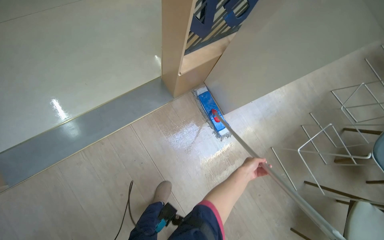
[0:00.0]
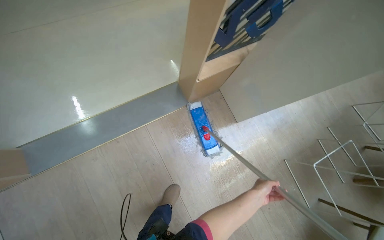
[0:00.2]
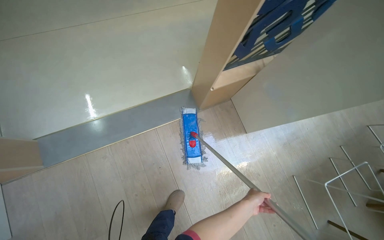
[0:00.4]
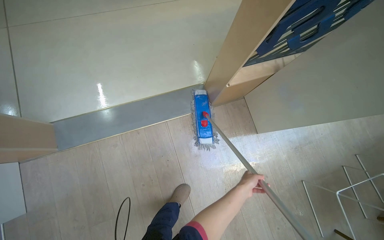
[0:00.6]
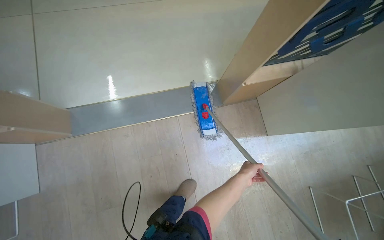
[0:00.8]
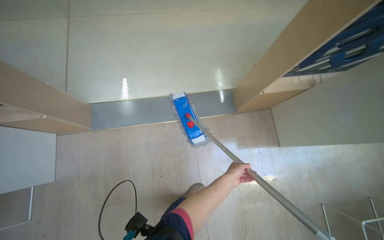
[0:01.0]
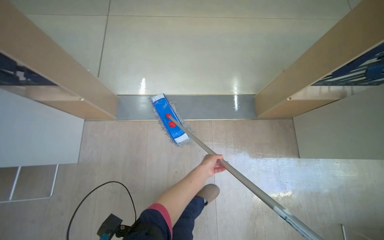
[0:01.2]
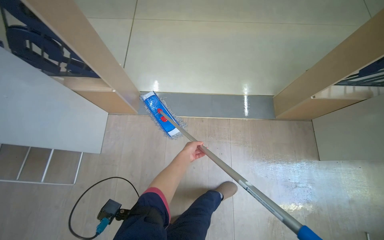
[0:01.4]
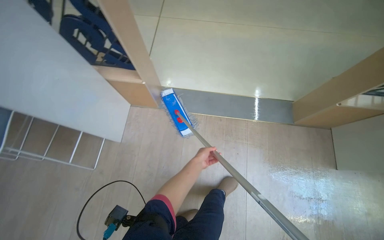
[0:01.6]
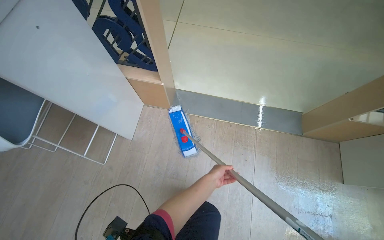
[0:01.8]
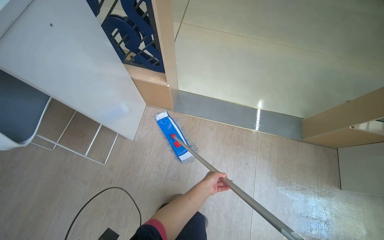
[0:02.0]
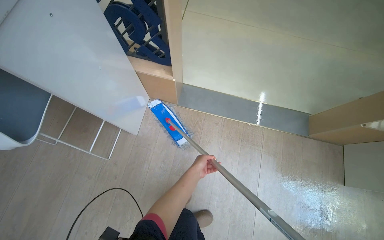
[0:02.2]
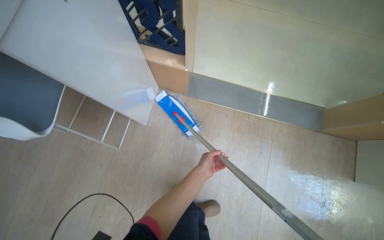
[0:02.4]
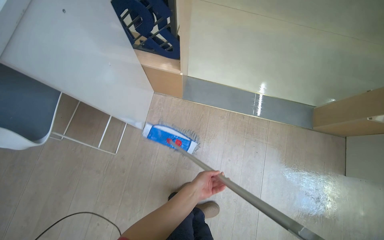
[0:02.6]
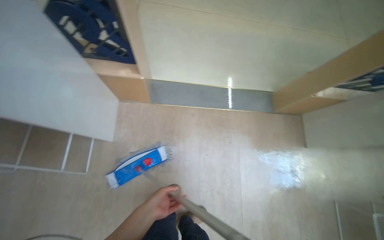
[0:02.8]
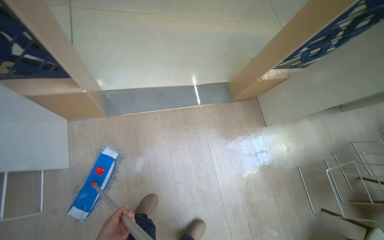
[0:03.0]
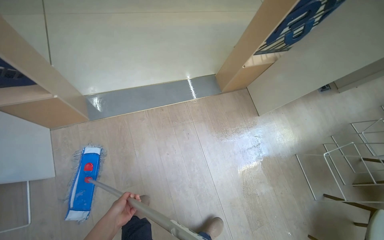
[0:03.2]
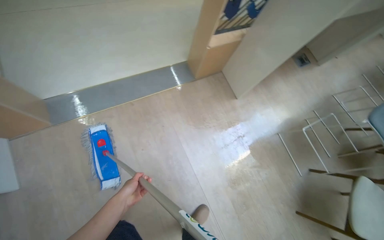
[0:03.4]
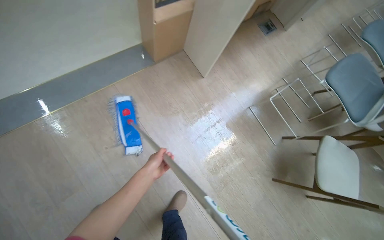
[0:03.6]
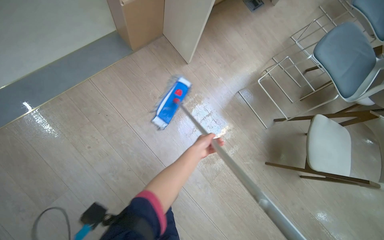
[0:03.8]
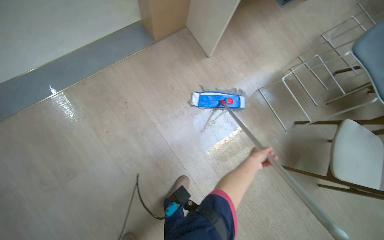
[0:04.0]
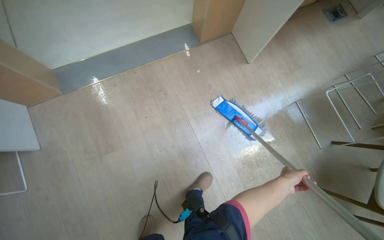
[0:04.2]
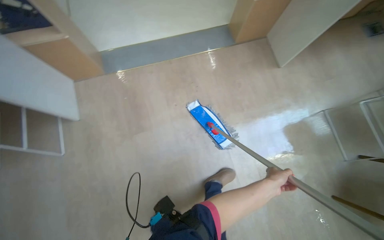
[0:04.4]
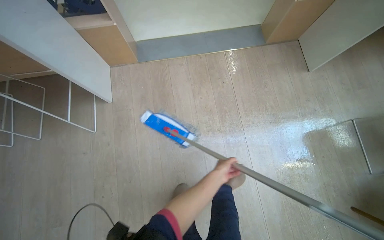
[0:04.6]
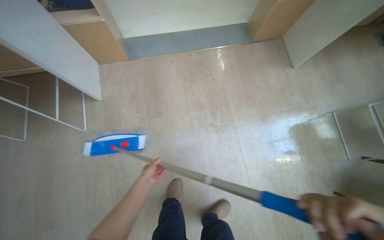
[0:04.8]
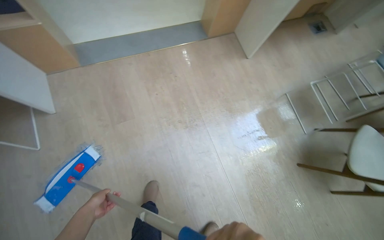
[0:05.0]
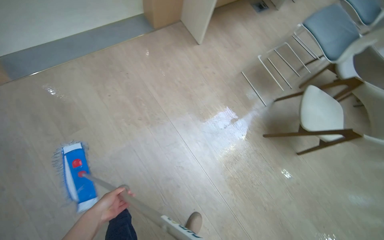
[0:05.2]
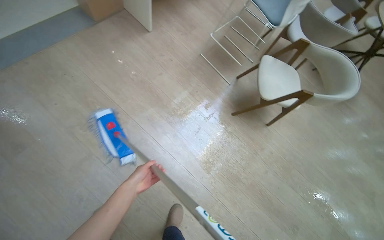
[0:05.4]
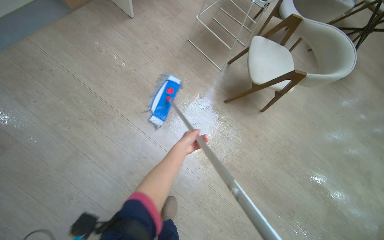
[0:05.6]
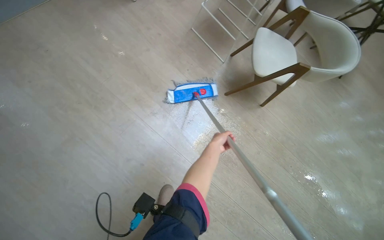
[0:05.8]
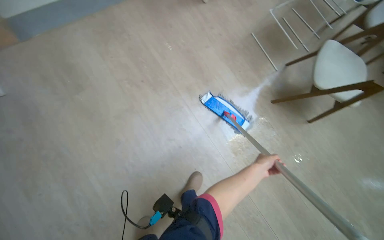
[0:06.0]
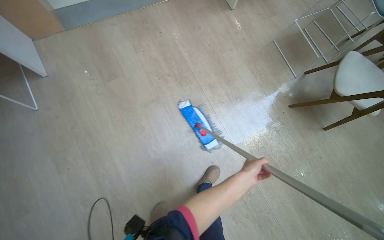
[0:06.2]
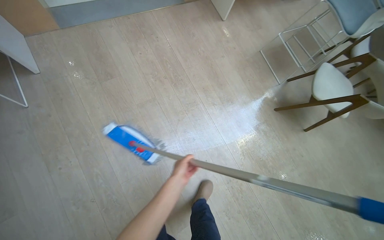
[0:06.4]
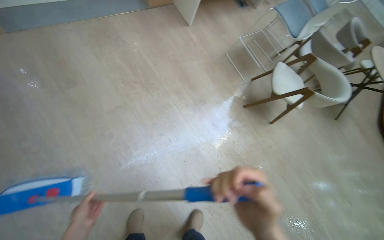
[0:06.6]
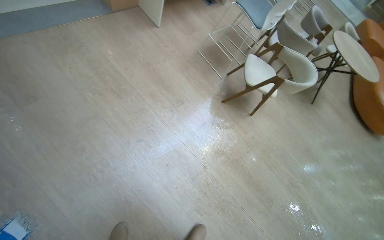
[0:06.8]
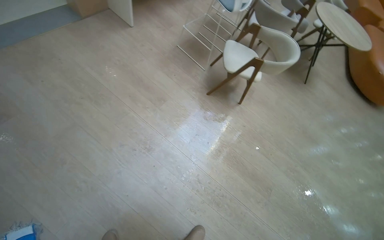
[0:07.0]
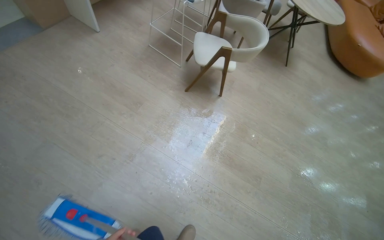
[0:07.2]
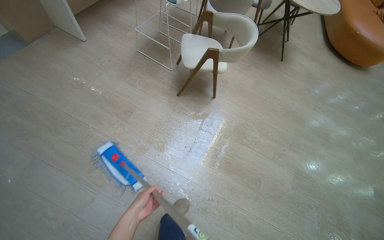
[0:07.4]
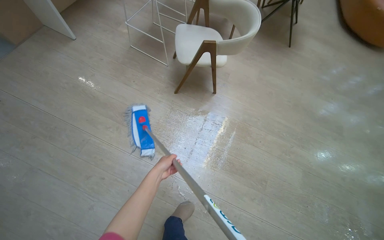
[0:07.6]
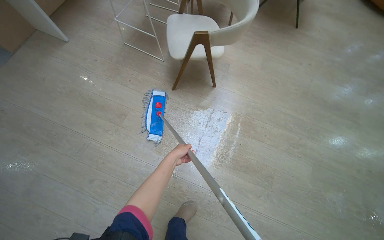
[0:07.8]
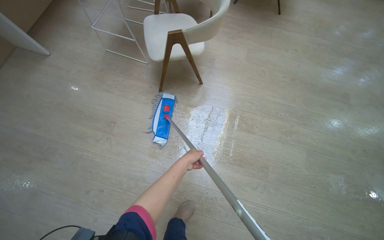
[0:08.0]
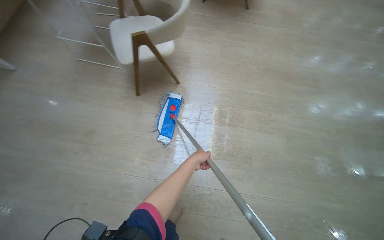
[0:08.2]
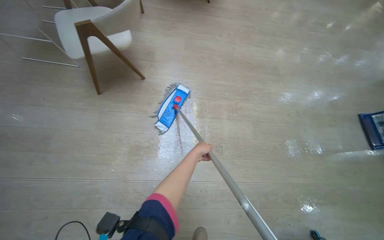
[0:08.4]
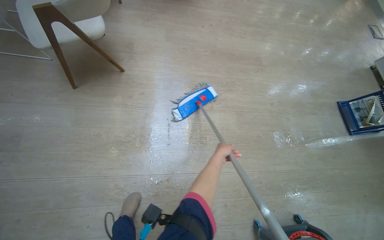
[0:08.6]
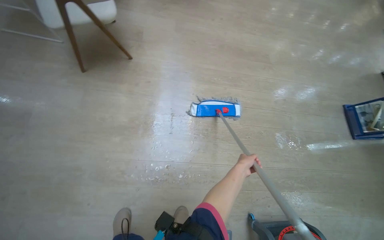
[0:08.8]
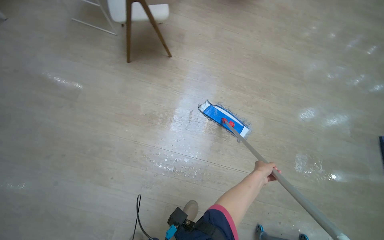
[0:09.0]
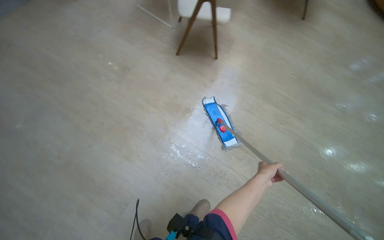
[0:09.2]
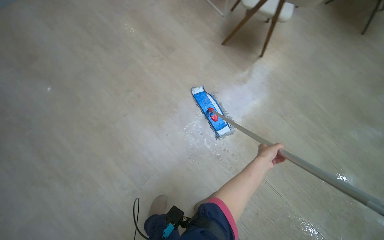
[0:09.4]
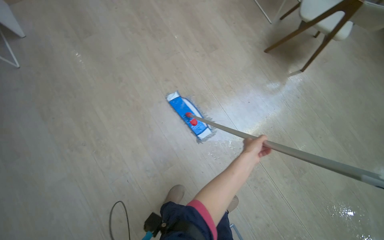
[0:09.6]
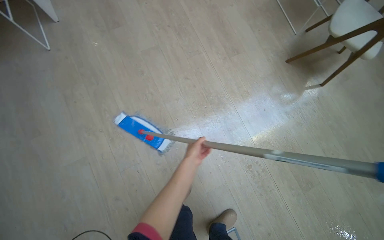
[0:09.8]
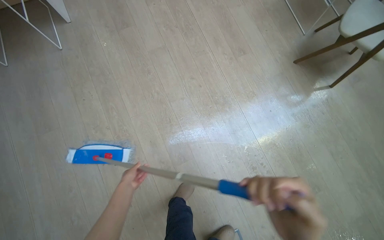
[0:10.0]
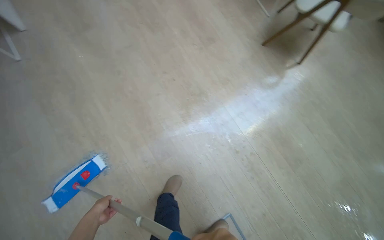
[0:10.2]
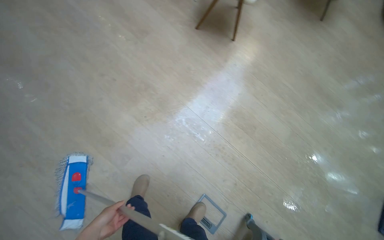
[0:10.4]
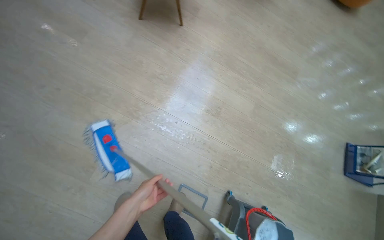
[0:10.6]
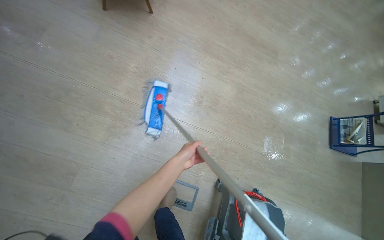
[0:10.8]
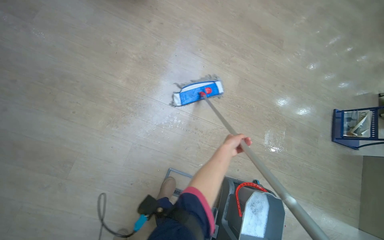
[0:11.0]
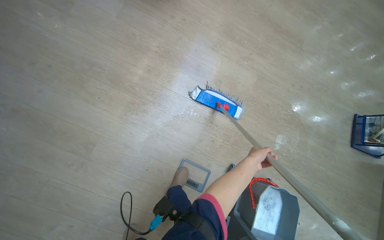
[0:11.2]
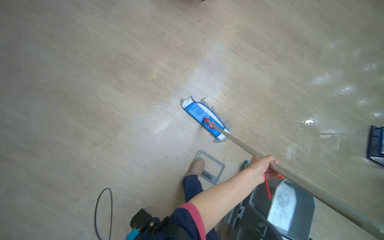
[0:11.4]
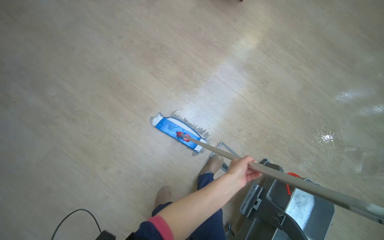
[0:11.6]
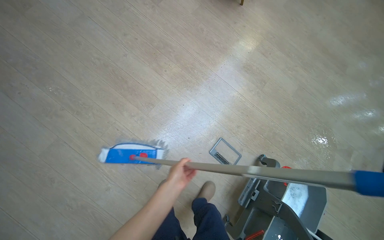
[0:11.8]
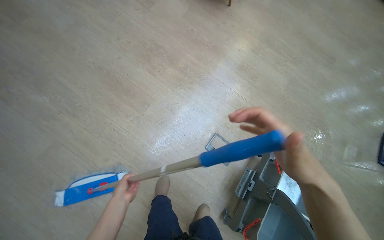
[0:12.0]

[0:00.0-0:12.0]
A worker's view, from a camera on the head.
Job: mopping floor.
The whole recording: Mopping light-colored floor. The worker mops the light-colored floor, moving furniture and rinsing the mop head as needed.
0:00.0 to 0:01.6: The camera travels roughly 60 cm. The head rotates some 45 degrees to the left.
0:01.6 to 0:03.0: The head rotates roughly 25 degrees to the right.
0:03.0 to 0:04.4: The wearer moves roughly 50 cm.
0:04.4 to 0:06.0: The head travels about 60 cm.
0:06.0 to 0:07.6: The camera travels to the right, some 60 cm. The wearer looks some 30 degrees further to the right.
0:07.6 to 0:09.0: The camera travels to the right, some 40 cm.
0:09.0 to 0:10.4: The scene turns approximately 25 degrees clockwise in the picture.
0:10.4 to 0:12.0: The camera is carried roughly 60 cm.

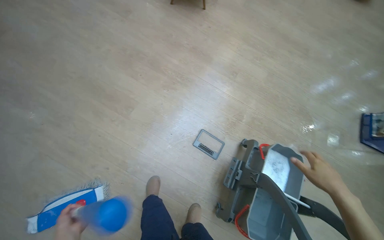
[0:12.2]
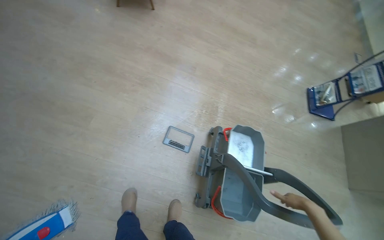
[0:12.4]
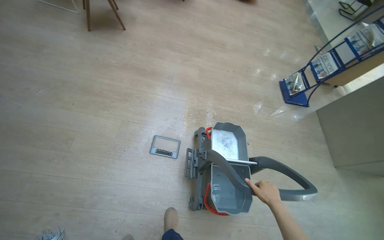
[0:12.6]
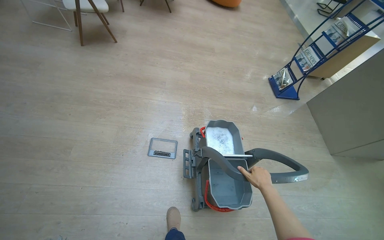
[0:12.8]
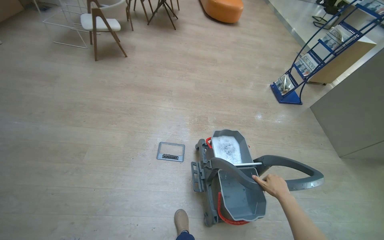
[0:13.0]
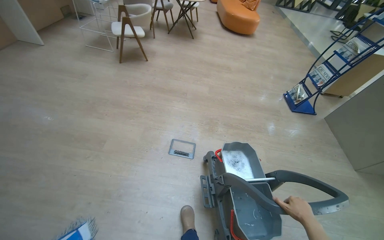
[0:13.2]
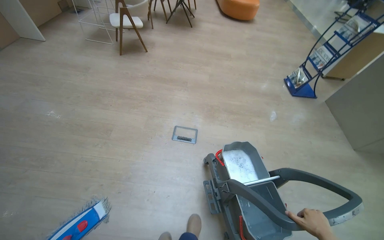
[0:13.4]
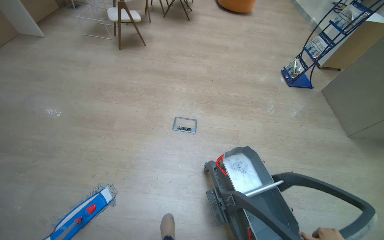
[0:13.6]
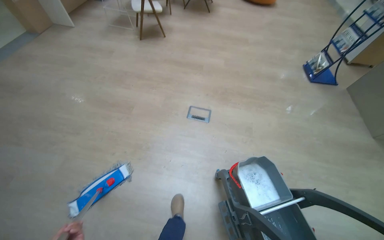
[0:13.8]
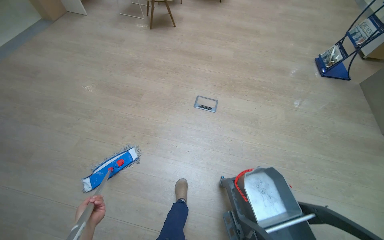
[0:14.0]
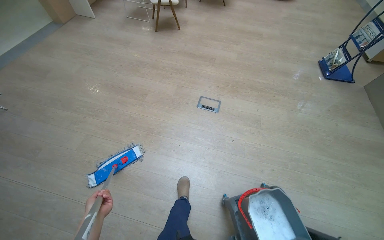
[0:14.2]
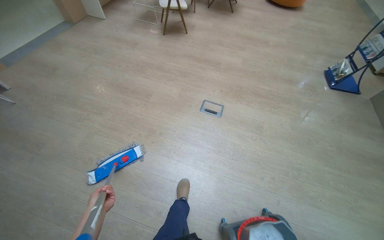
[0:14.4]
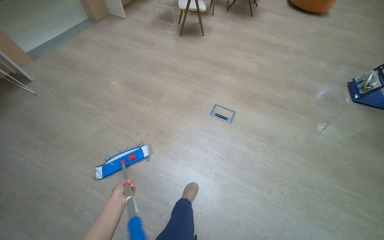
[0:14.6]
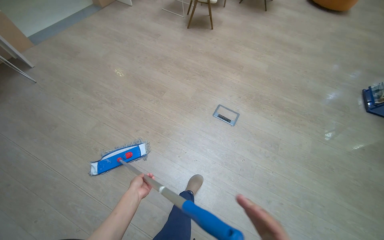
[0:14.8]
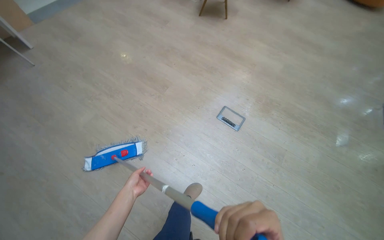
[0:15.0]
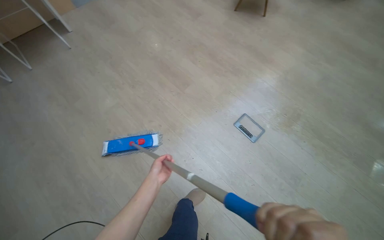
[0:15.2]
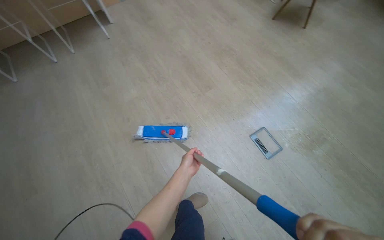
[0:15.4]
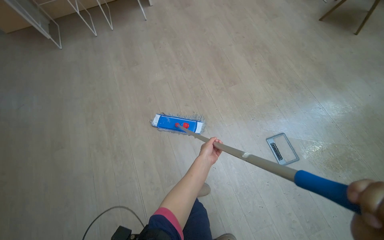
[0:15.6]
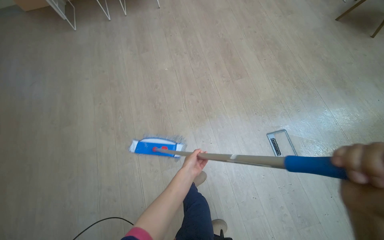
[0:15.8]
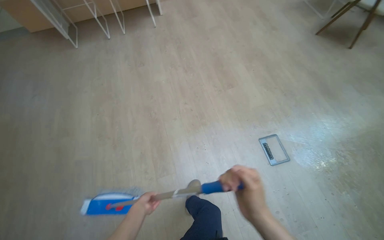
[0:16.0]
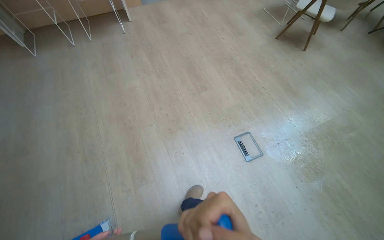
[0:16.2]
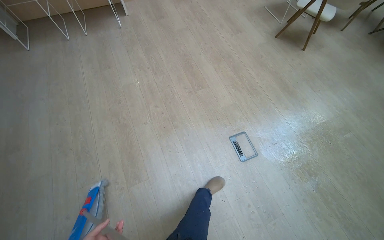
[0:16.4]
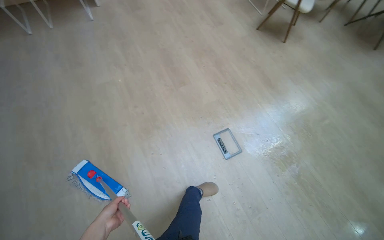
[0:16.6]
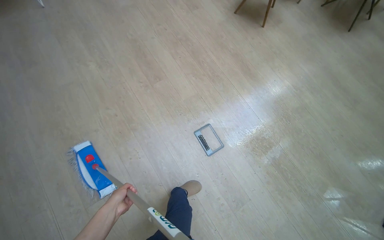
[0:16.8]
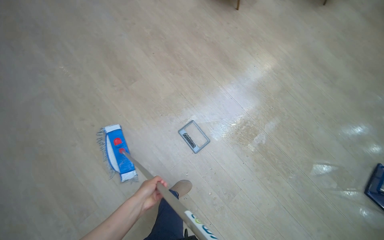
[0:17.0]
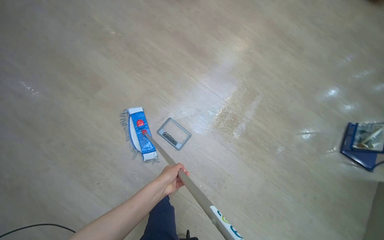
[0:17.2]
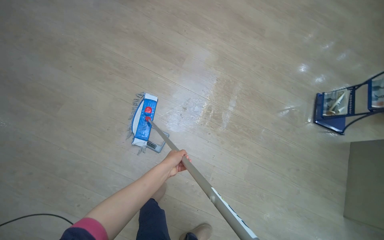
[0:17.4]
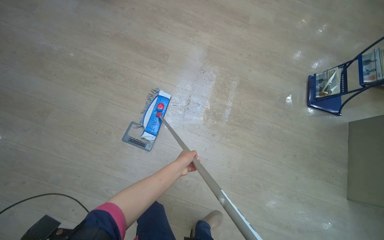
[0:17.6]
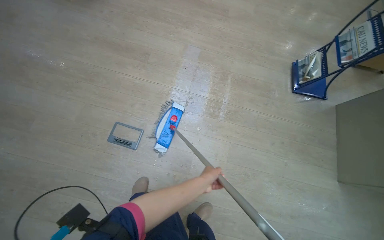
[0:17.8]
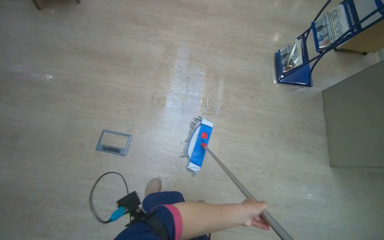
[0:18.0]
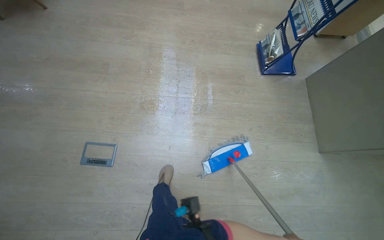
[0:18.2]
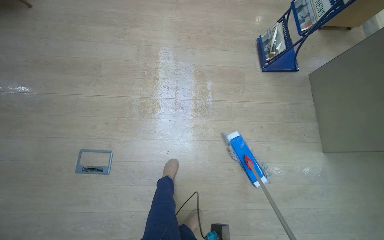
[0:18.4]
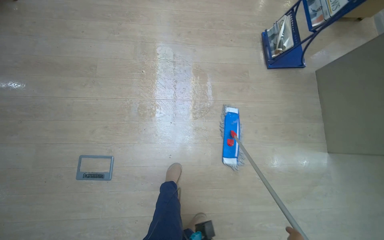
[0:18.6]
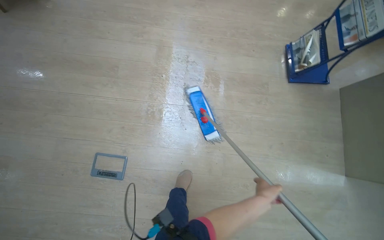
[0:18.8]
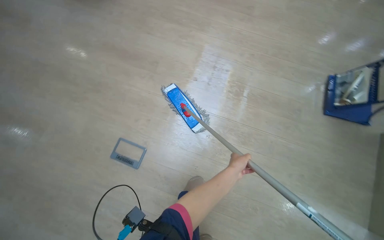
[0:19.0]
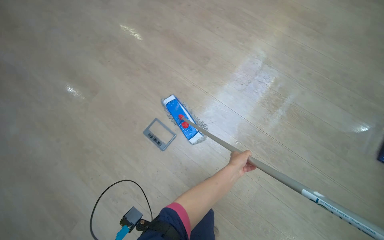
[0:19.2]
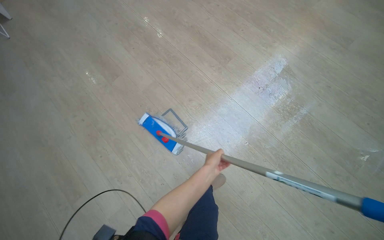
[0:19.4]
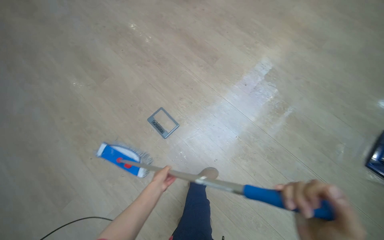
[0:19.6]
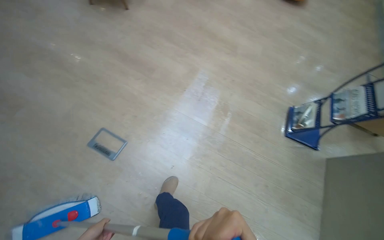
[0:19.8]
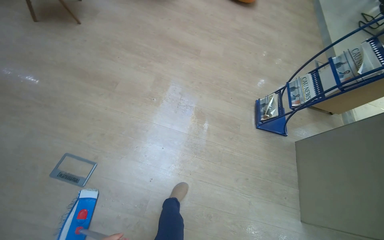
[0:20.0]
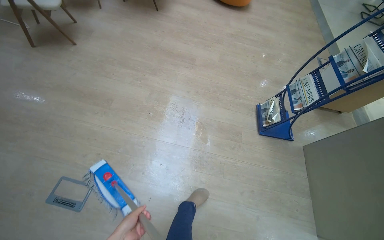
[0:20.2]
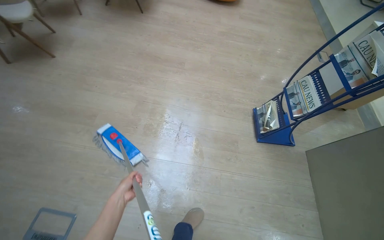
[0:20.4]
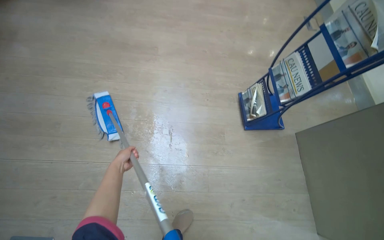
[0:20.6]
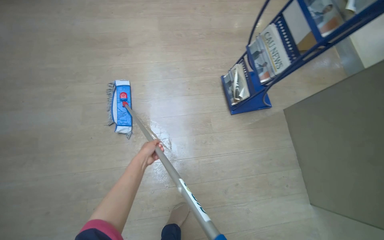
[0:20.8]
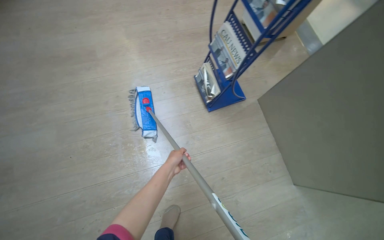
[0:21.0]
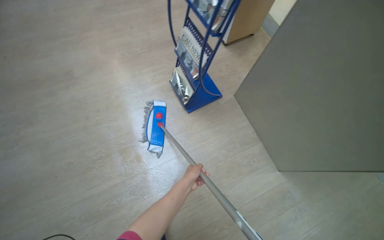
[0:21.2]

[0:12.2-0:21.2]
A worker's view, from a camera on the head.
Job: mopping floor.
The whole recording: Mopping light-colored floor. The worker mops the light-colored floor, moving furniture and rinsing the mop head as needed.
0:12.2 to 0:13.8: The camera is carried roughly 80 cm.
0:13.8 to 0:15.2: The head turns to the left by approximately 35 degrees.
0:16.6 to 0:18.2: The camera is carried about 80 cm. The head turns to the right by approximately 60 degrees. The wearer looks roughly 15 degrees further downward.
0:18.2 to 0:19.8: The scene turns roughly 25 degrees clockwise in the picture.
0:19.8 to 0:21.2: The camera is carried roughly 90 cm. Everything in view rotates some 50 degrees counterclockwise.
